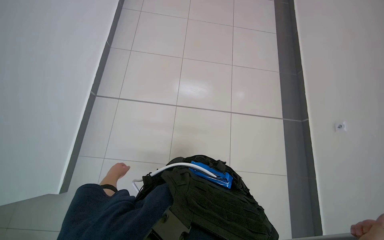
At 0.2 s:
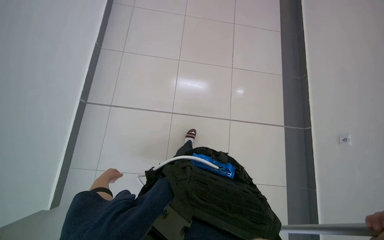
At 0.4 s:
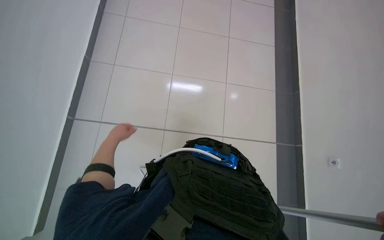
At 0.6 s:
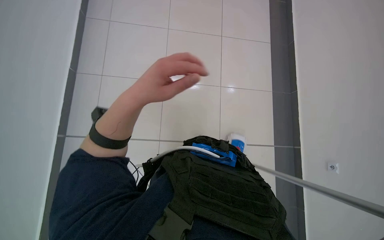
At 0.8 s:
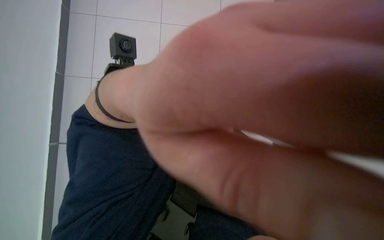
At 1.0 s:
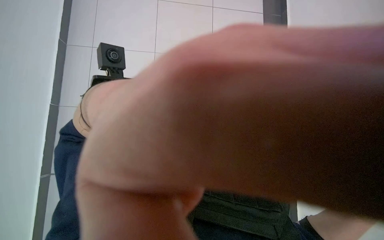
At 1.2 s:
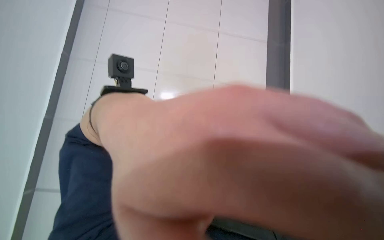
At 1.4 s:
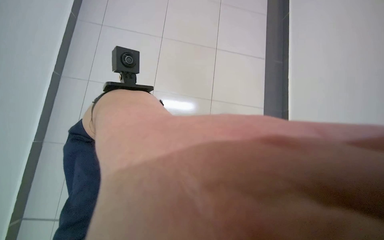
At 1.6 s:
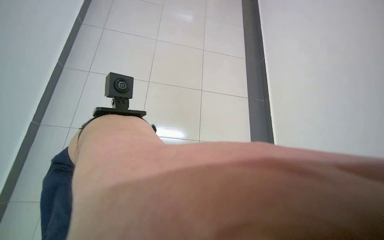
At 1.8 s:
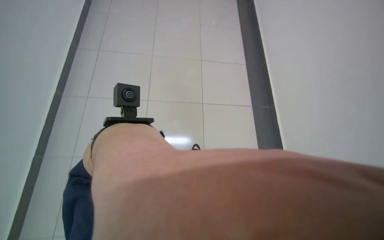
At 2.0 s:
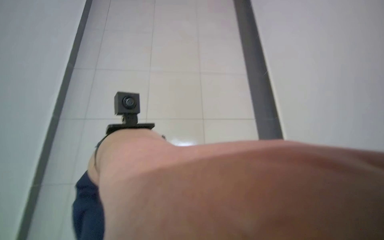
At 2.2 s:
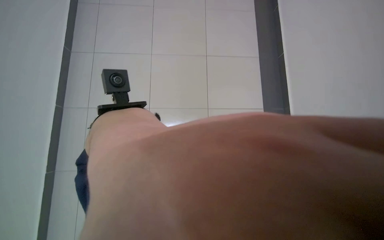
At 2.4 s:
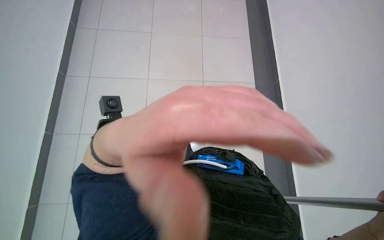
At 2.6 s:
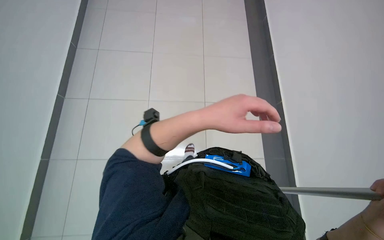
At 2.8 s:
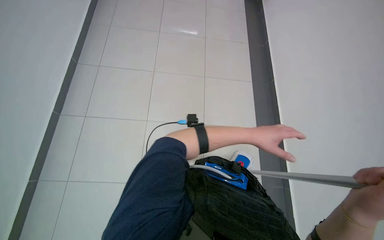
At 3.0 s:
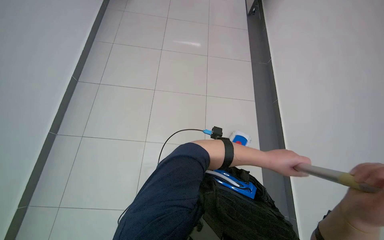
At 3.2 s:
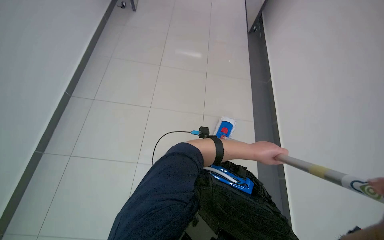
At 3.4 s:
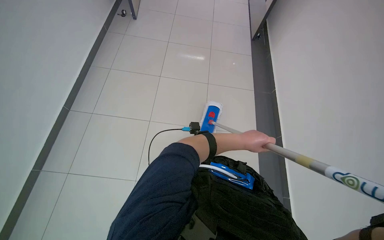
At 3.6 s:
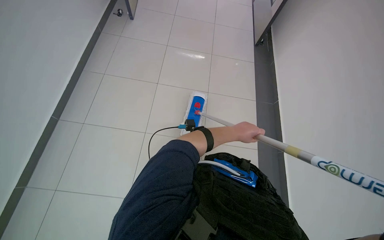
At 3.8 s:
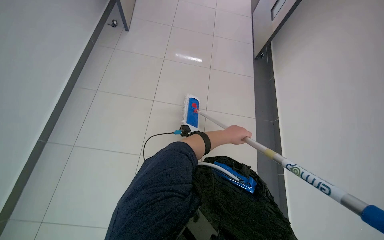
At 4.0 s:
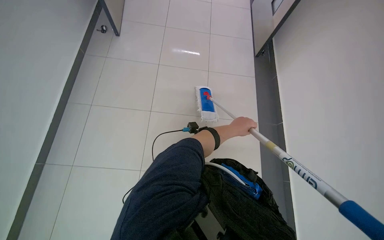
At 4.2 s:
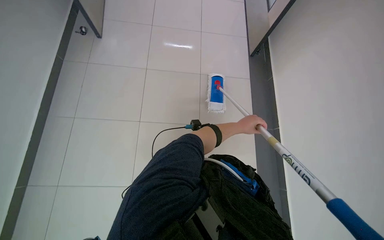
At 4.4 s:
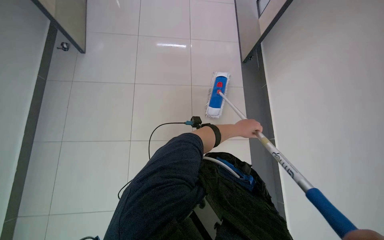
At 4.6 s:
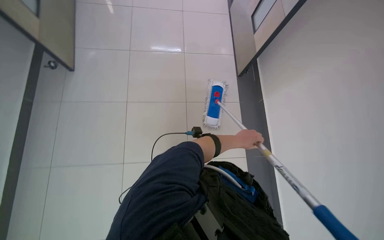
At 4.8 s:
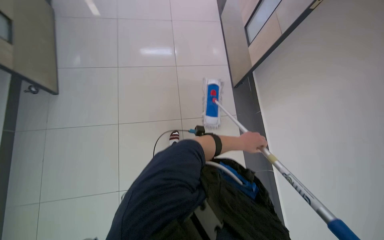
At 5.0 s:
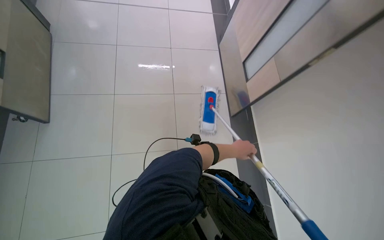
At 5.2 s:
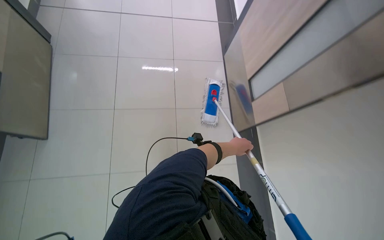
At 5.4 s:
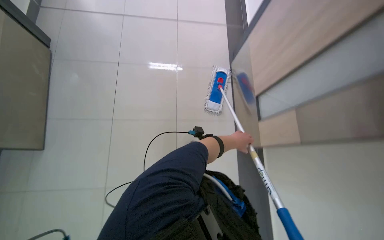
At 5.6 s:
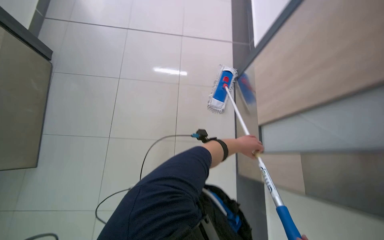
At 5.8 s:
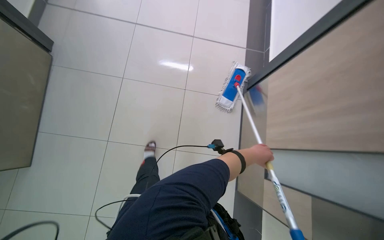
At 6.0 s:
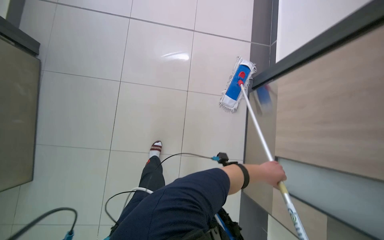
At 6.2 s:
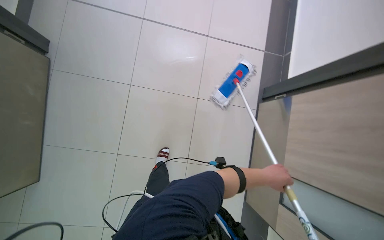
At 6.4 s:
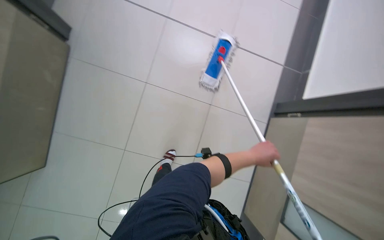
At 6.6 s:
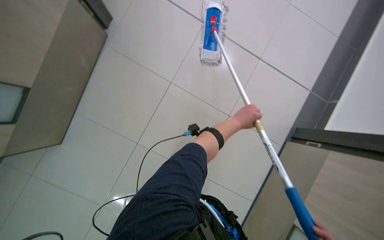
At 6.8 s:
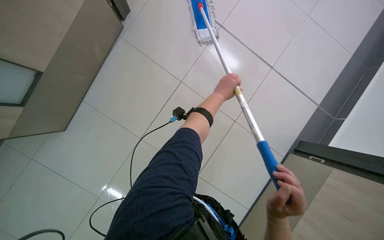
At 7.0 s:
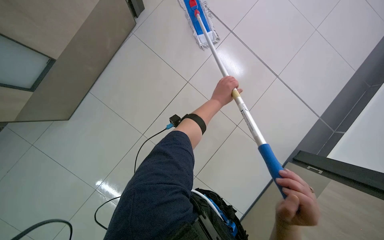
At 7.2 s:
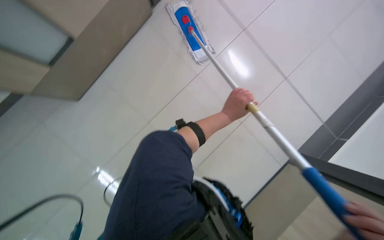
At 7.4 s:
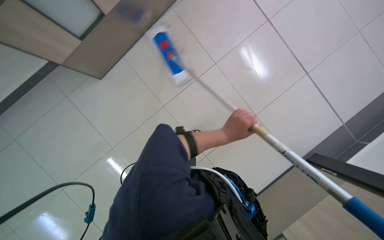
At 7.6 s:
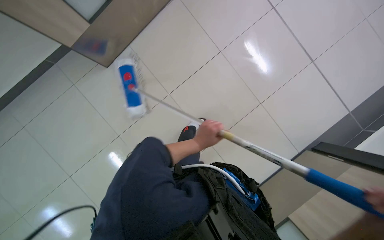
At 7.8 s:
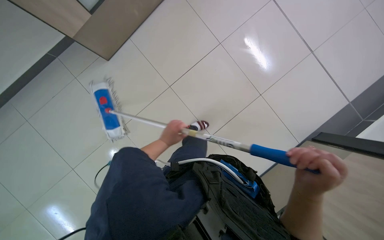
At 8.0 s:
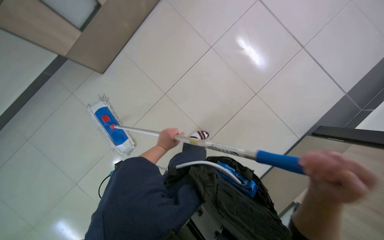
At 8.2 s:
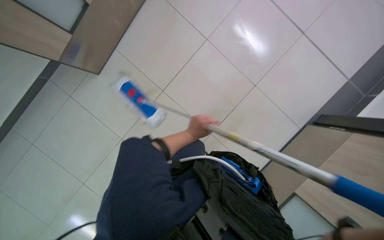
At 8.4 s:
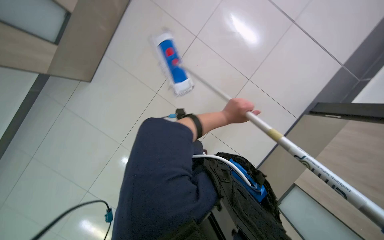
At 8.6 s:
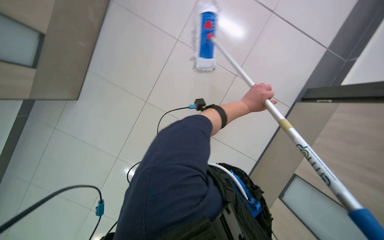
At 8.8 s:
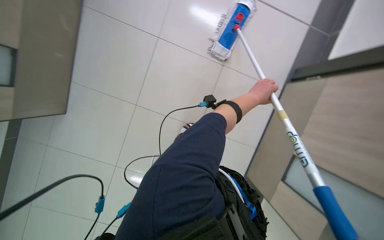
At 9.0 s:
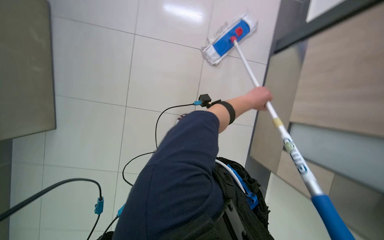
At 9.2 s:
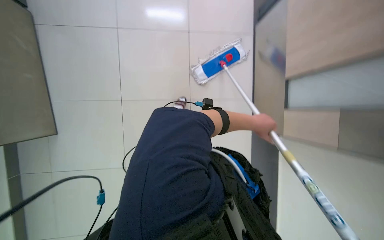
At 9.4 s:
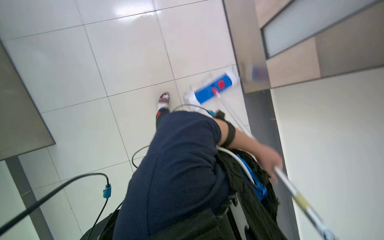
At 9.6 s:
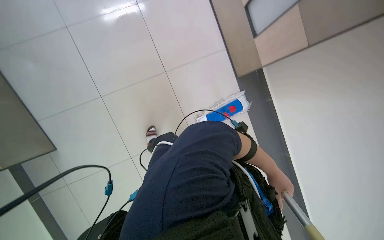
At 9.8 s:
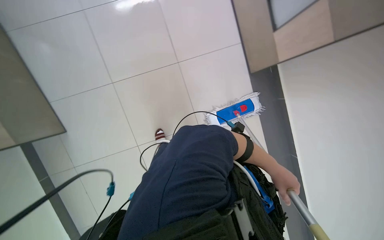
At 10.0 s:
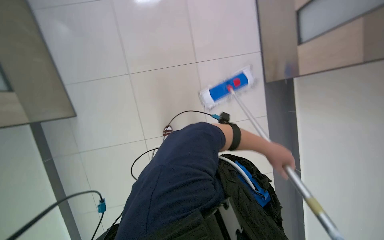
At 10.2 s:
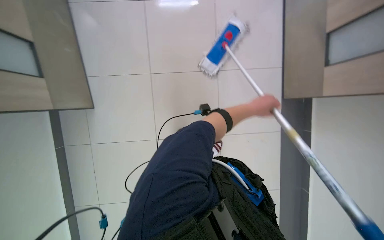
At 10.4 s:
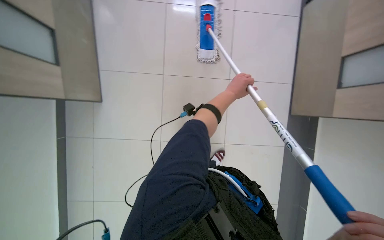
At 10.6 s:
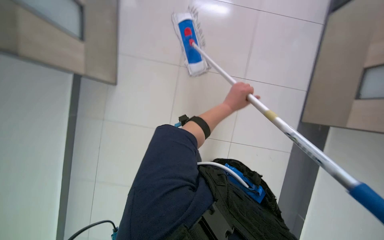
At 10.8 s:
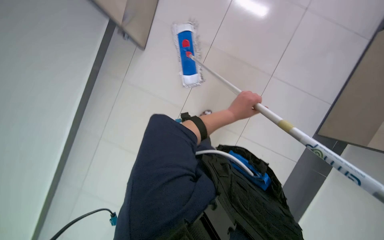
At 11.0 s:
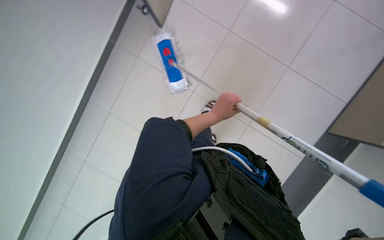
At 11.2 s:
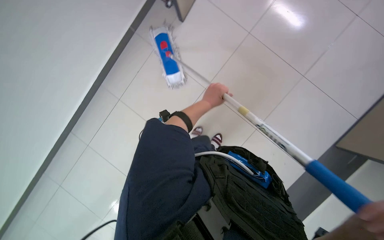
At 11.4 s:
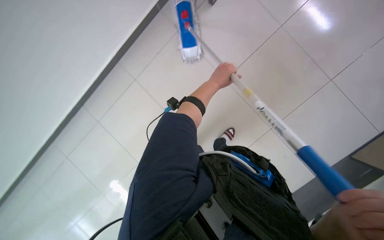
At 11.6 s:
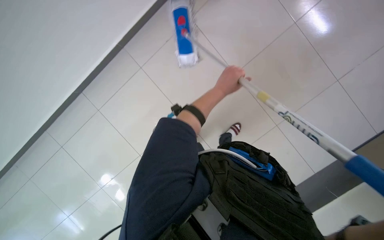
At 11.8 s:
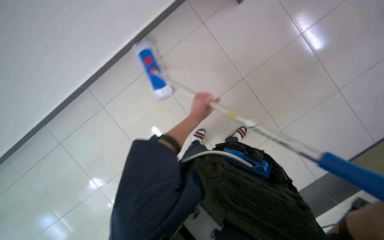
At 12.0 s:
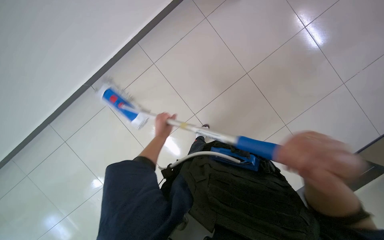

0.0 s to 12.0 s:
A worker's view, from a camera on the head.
Job: mopping floor.
The whole recording: Mopping tiled floor. The worker mops the tiled floor with a long-handled mop.
3.0 to 4.4 s: The left hand is displaced up the picture and farther from the camera by approximately 35 cm.
4.4 to 6.0 s: The head travels some 90 cm.
6.0 to 7.6 s: Everything in view rotates about 45 degrees clockwise.
7.6 to 9.0 s: Everything in view rotates some 35 degrees counterclockwise. The left hand is displaced to the right by about 30 cm.

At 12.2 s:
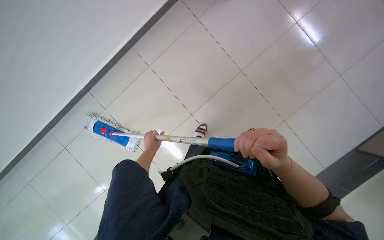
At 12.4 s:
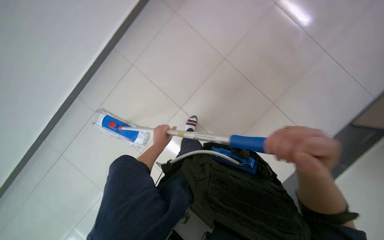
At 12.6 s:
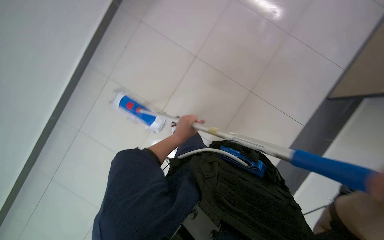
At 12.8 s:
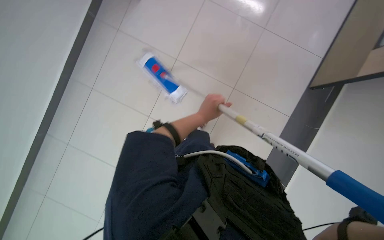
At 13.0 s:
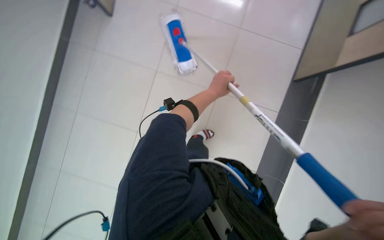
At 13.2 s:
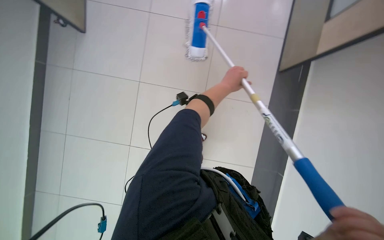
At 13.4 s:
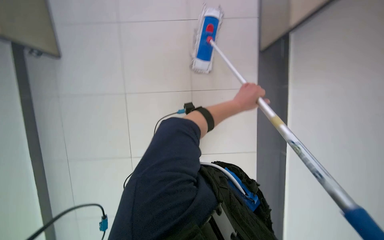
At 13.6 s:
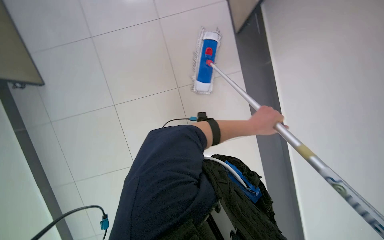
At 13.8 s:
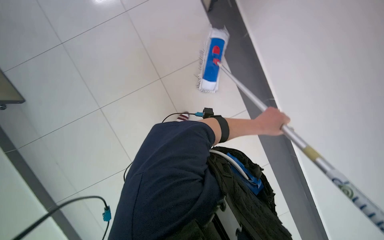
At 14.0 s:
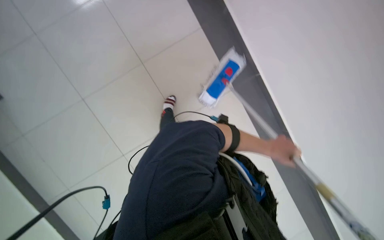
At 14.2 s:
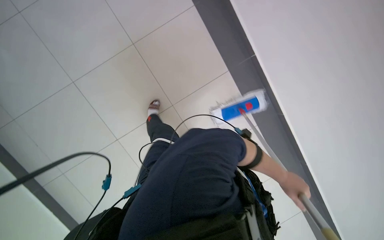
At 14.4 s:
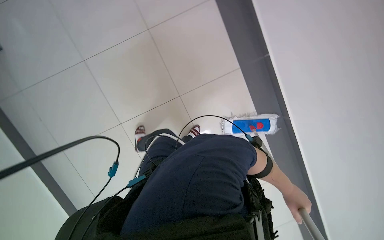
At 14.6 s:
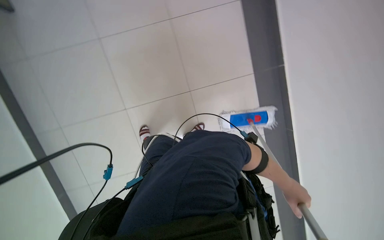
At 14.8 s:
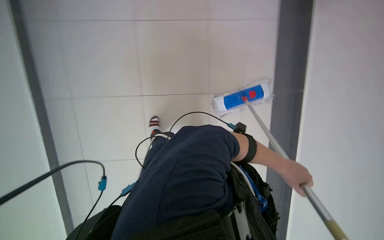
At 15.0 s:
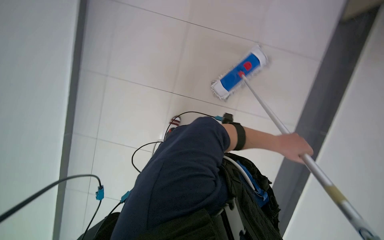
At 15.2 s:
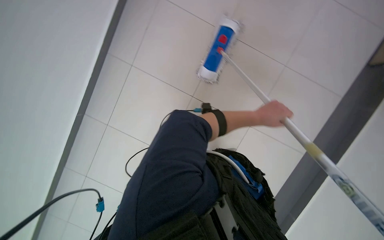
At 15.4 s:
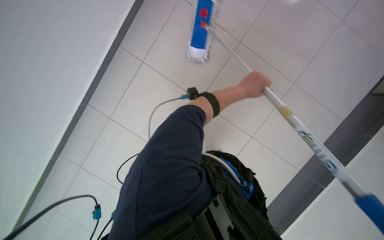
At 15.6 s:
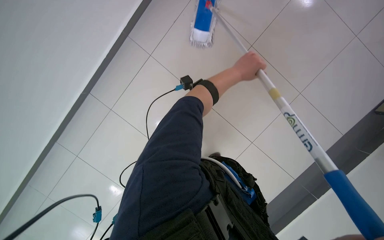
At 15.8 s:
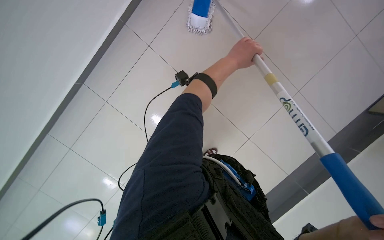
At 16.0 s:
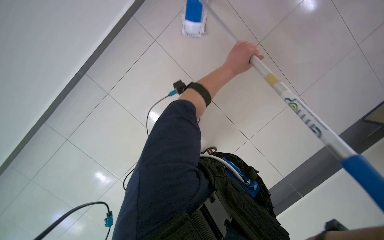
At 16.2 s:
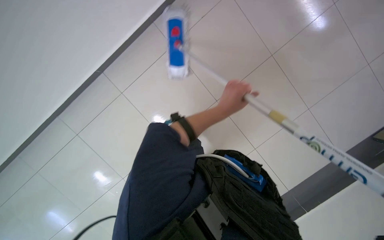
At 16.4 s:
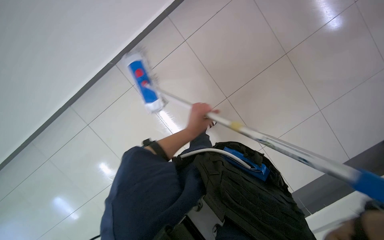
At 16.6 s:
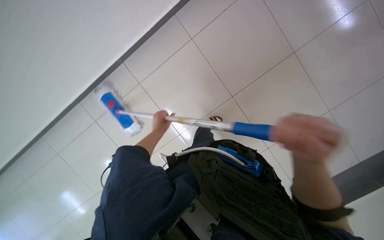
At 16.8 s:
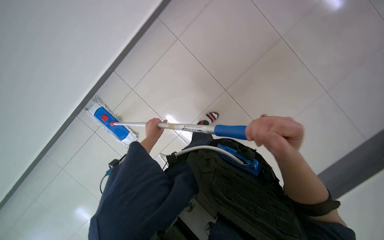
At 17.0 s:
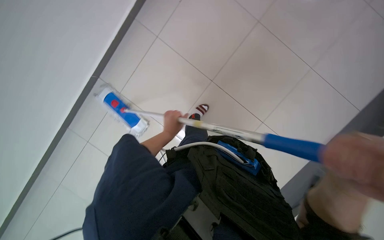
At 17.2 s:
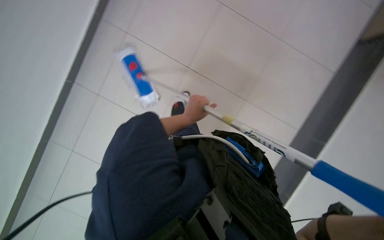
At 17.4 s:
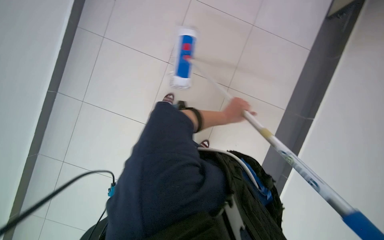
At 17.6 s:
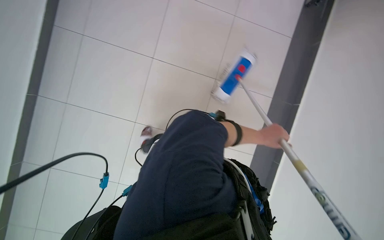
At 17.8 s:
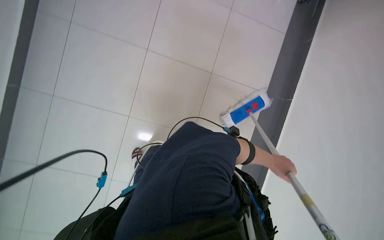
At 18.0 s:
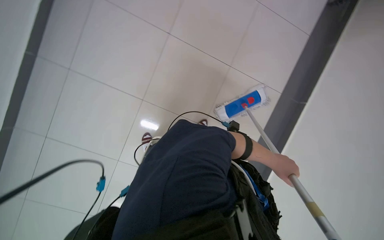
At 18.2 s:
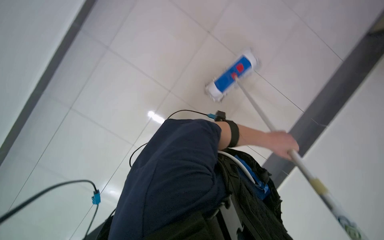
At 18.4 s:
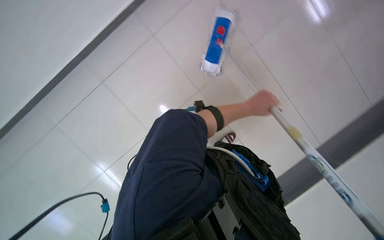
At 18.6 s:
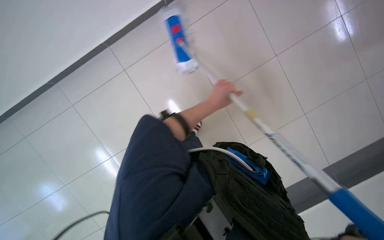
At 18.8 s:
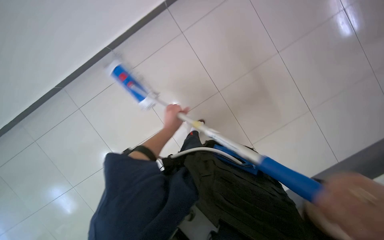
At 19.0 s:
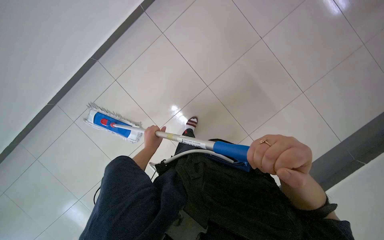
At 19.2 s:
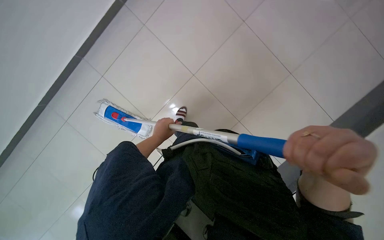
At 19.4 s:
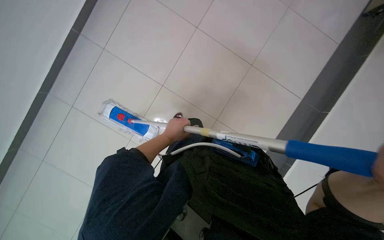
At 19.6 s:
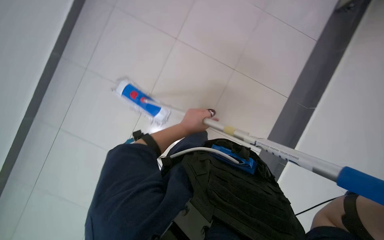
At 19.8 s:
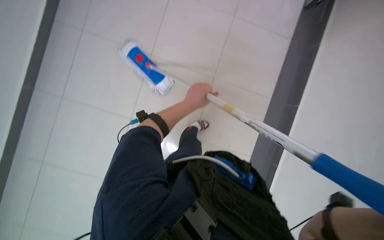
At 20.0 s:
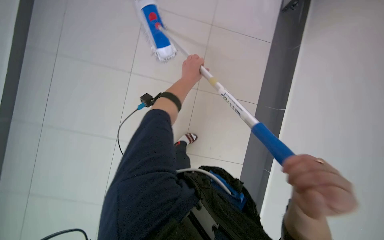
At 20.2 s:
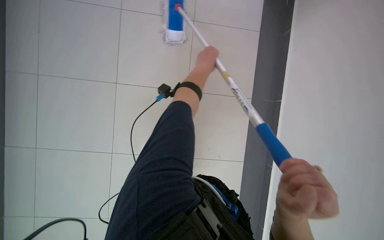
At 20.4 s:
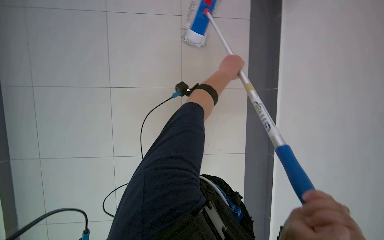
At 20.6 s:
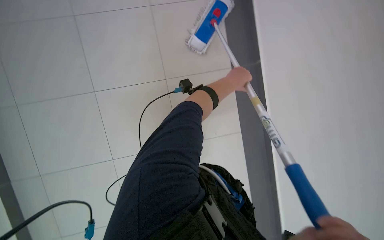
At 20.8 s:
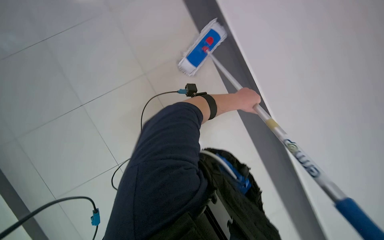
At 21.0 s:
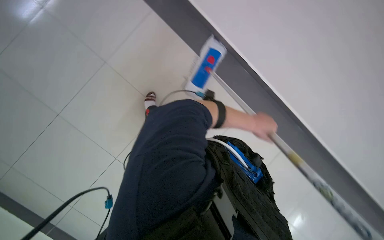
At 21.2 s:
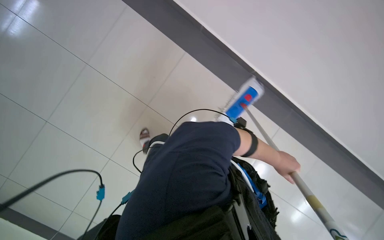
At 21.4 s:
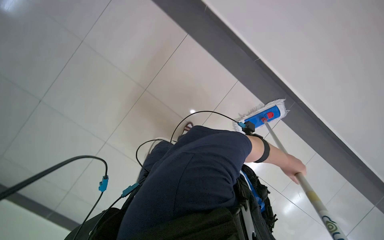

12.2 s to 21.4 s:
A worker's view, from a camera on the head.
Job: mopping floor.
The whole recording: Mopping tiled floor. The worker mops the tiled floor with a long-handled mop.
12.2 to 13.8 s: The camera pitches downward, by about 20 degrees. The left hand is displaced nearer to the camera and to the right by some 50 cm.
15.2 to 16.8 s: The left hand travels to the left by about 40 cm.
16.8 to 18.4 s: The camera travels approximately 50 cm.
18.4 to 19.8 s: The left hand travels to the left by some 15 cm.
